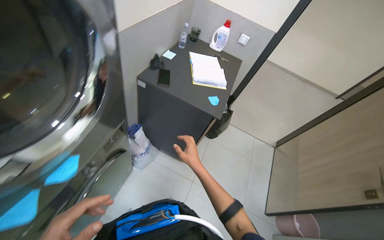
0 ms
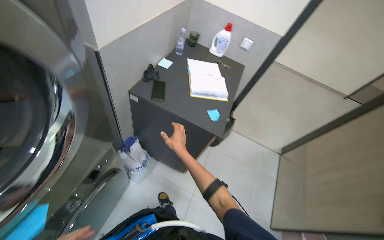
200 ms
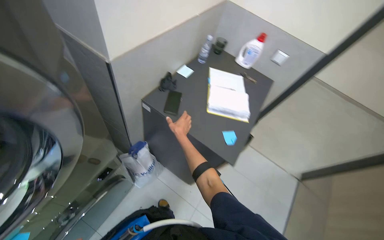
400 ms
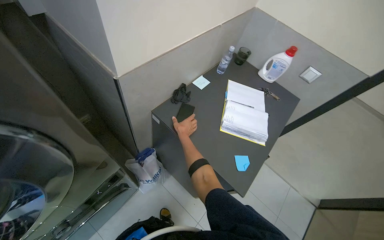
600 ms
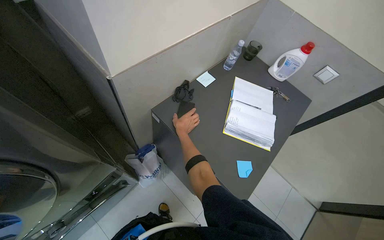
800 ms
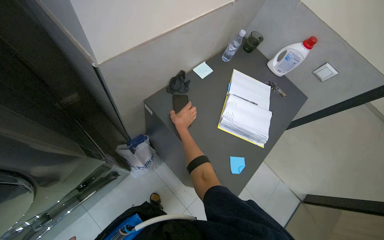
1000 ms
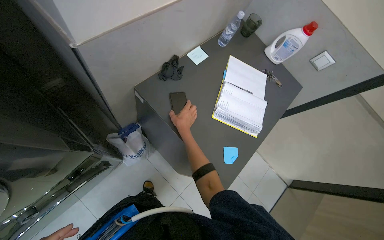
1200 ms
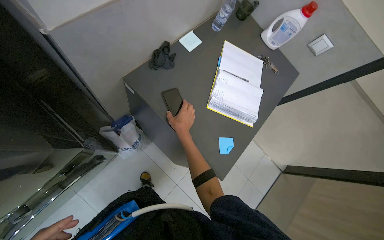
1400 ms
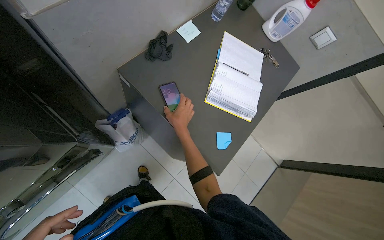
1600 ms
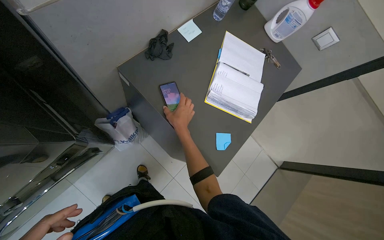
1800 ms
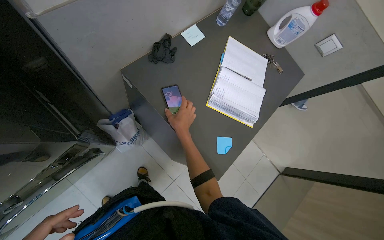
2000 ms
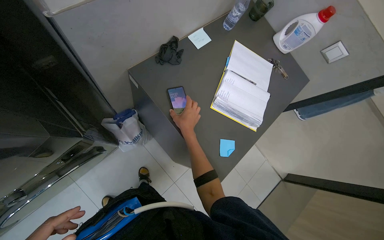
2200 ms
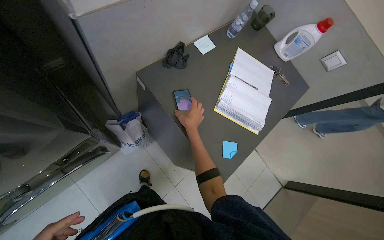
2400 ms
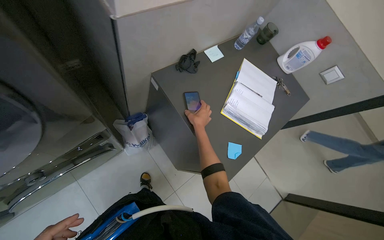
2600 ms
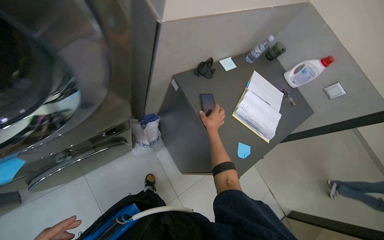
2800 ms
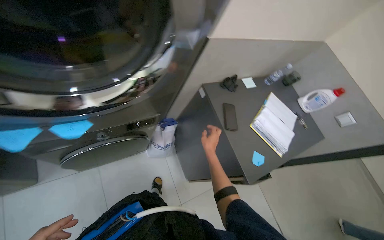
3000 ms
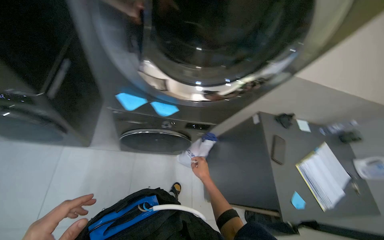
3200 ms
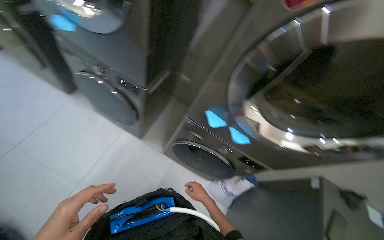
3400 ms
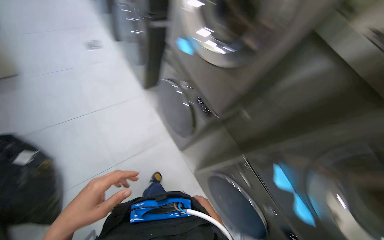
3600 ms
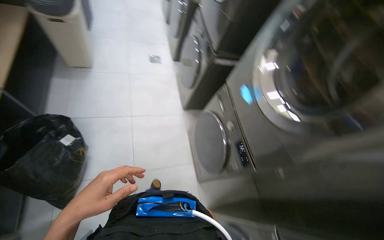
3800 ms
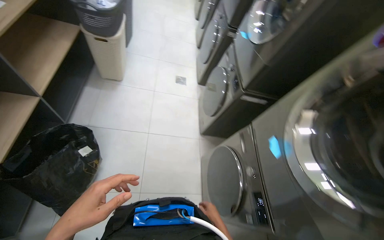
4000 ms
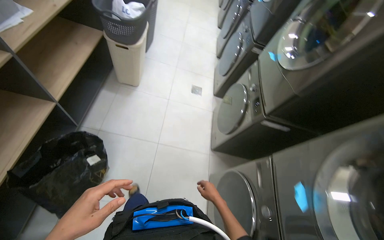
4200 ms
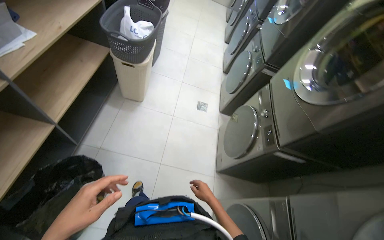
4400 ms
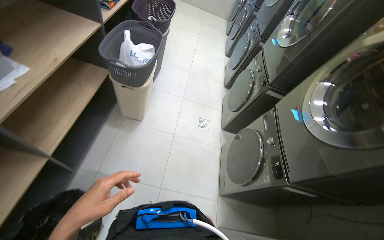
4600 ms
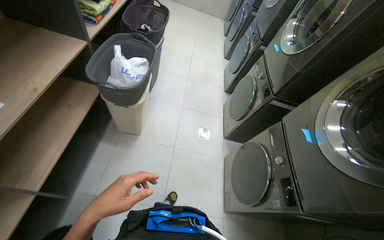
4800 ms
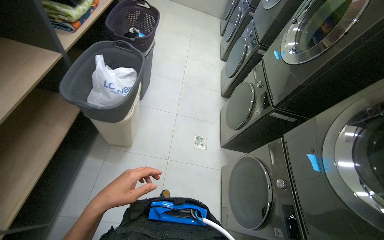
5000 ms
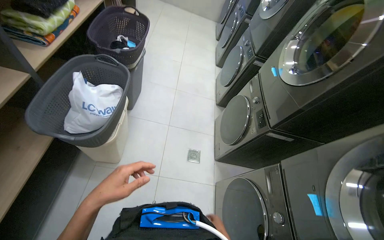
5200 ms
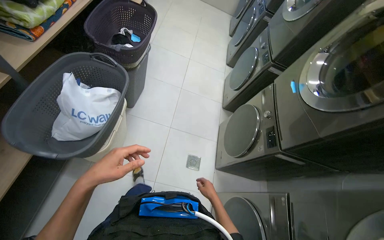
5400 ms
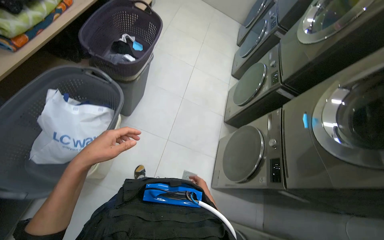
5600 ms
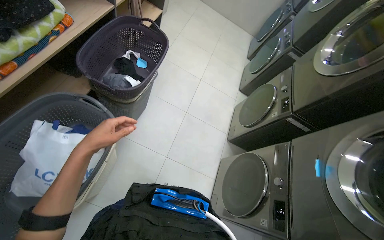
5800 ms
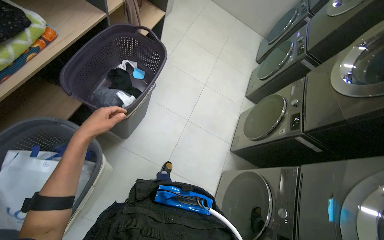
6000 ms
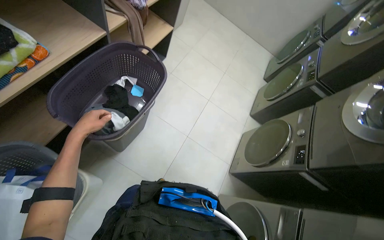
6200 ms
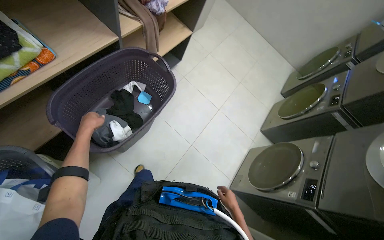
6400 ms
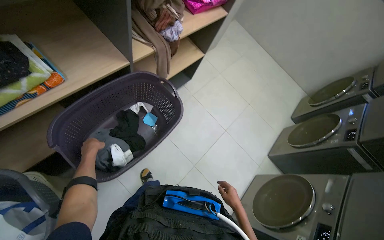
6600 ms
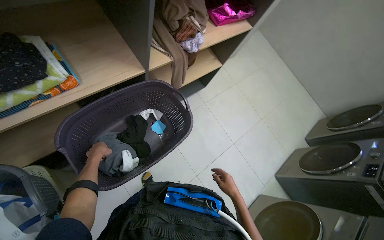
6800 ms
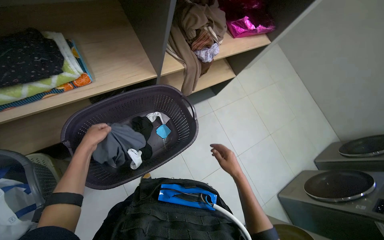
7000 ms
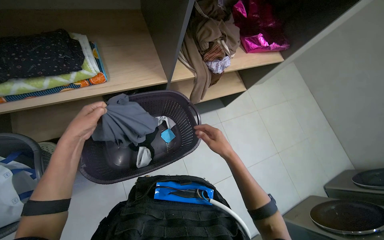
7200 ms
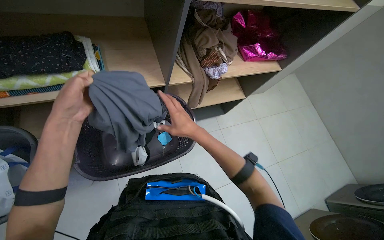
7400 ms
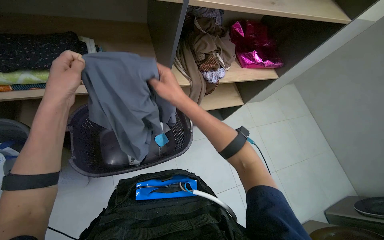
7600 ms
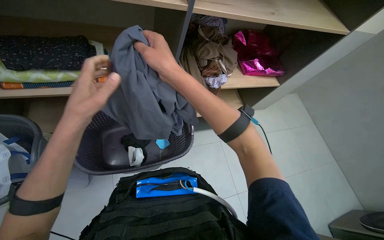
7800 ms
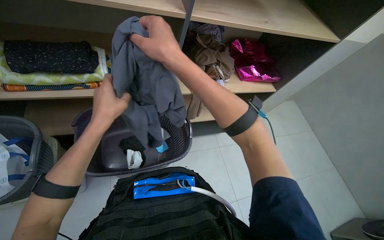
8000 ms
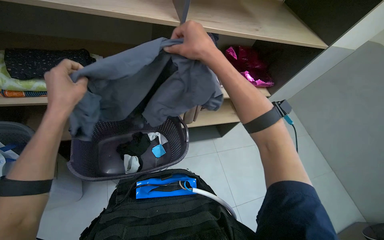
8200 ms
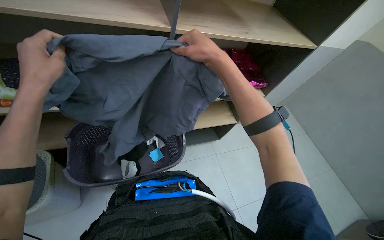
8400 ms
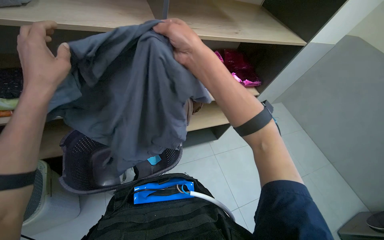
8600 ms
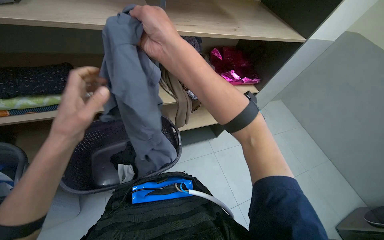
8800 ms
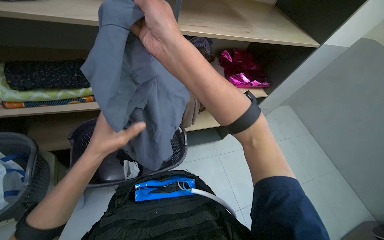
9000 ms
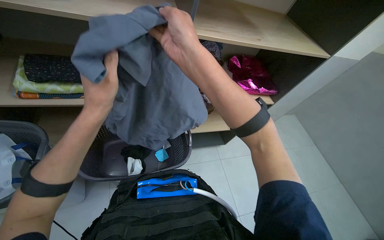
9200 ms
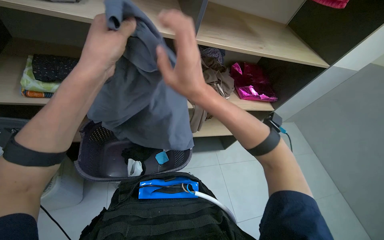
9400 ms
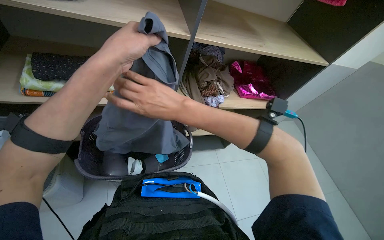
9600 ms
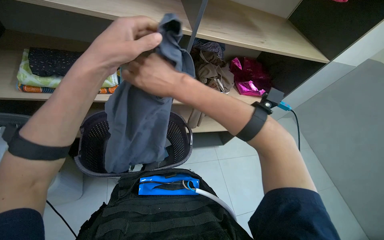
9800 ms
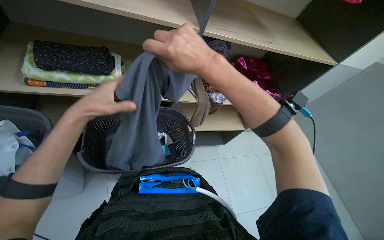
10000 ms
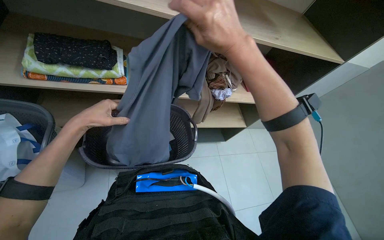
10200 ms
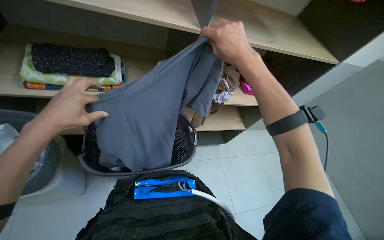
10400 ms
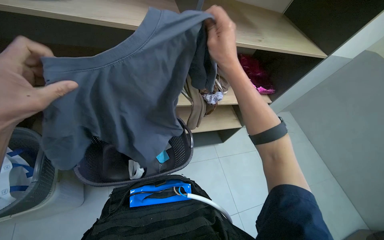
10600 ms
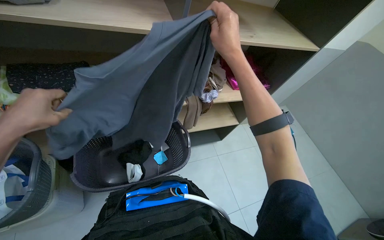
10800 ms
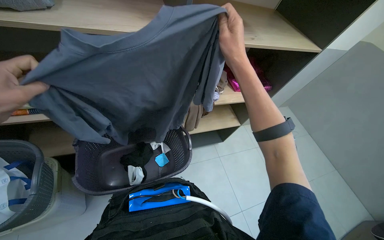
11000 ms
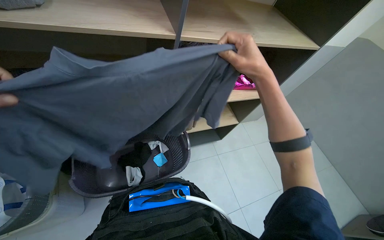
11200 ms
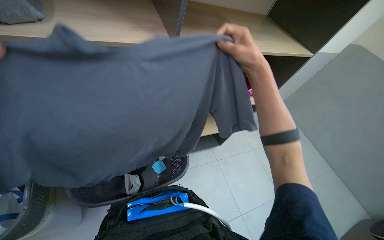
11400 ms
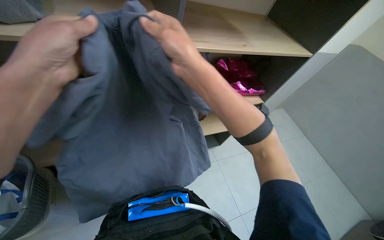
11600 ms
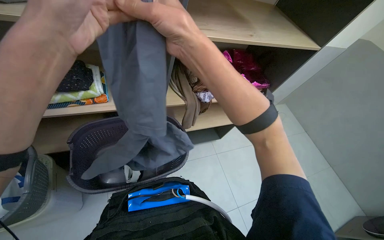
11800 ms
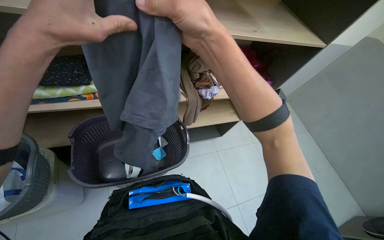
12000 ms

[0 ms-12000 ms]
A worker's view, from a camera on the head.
Job: managing laundry.
The whole recording: Folding and stacking laundry. The worker folds various clothes from a basket and stacks them onto shelves.
0 ms to 1600 ms: The head travels about 60 cm. The view tips downward by about 20 degrees.
1600 ms to 3000 ms: The view tips upward by some 20 degrees. The right hand goes roughly 10 cm down the picture.
3000 ms to 4400 ms: The head travels roughly 90 cm. The wearer looks some 115 degrees further to the left. The wearer looks about 45 degrees further upward.
4400 ms to 6000 ms: The wearer moves about 1.5 m.
6000 ms to 7600 ms: The camera is carried about 40 cm. The wearer's head swings some 45 degrees to the left. The wearer looks roughly 20 degrees further upward.
7600 ms to 9000 ms: The left hand heads down the picture, covering about 10 cm. Meanwhile the right hand shifts some 25 cm nearer to the camera.
9000 ms to 10400 ms: The right hand heads farther from the camera and to the right, covering roughly 15 cm. The left hand shifts roughly 10 cm to the left.
10400 ms to 12000 ms: The right hand goes approximately 10 cm nearer to the camera.

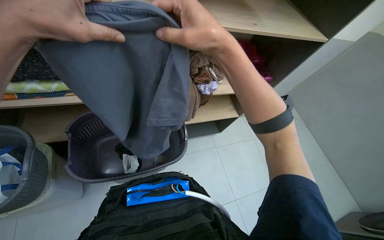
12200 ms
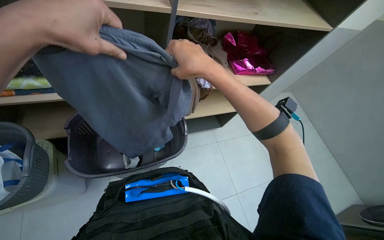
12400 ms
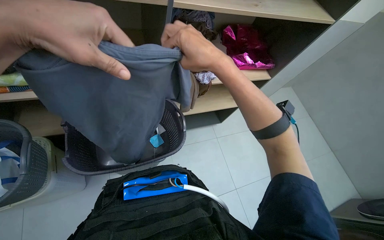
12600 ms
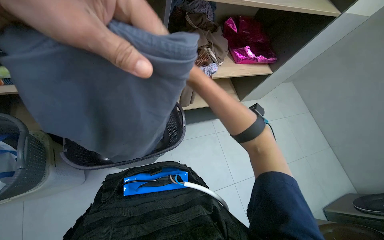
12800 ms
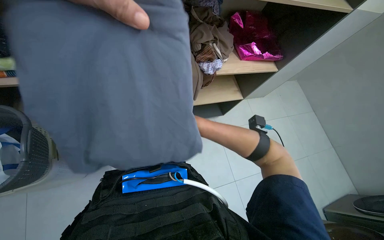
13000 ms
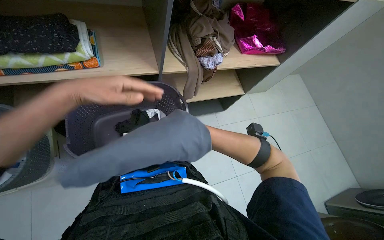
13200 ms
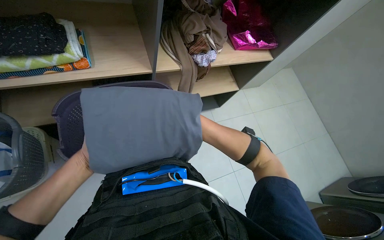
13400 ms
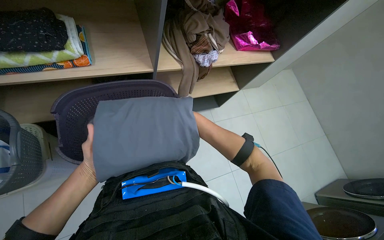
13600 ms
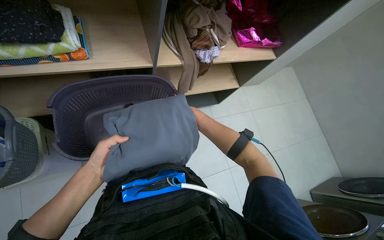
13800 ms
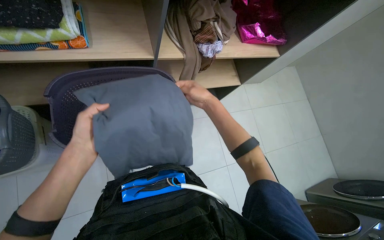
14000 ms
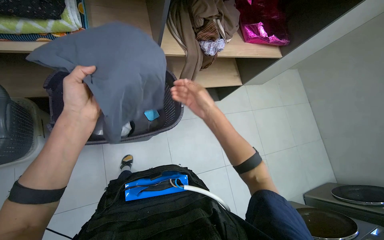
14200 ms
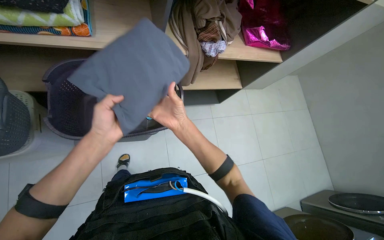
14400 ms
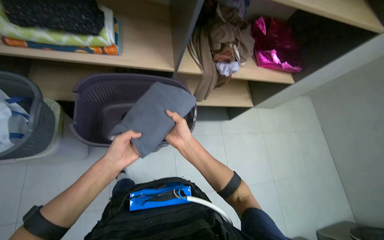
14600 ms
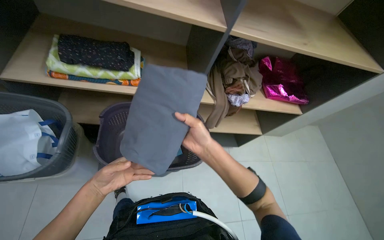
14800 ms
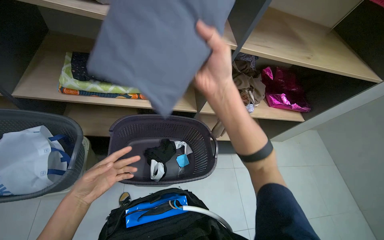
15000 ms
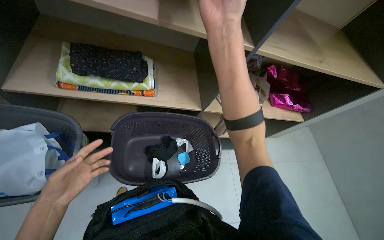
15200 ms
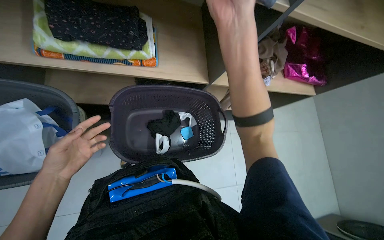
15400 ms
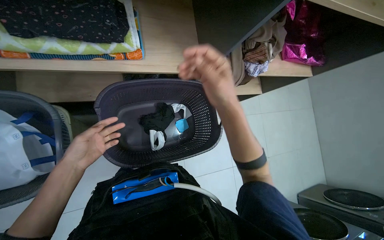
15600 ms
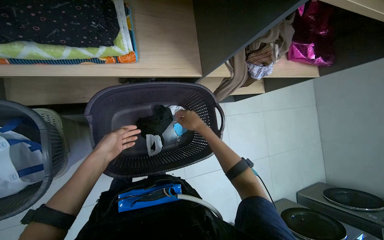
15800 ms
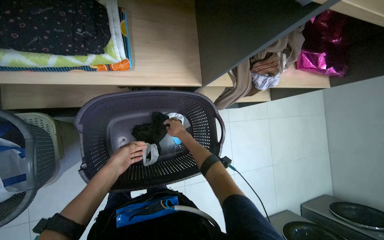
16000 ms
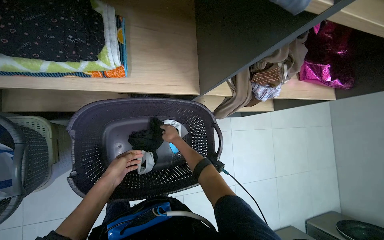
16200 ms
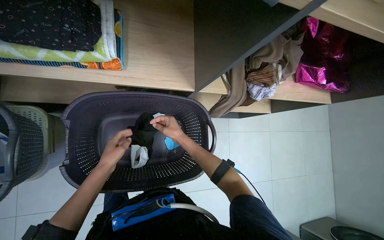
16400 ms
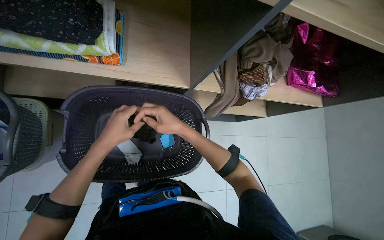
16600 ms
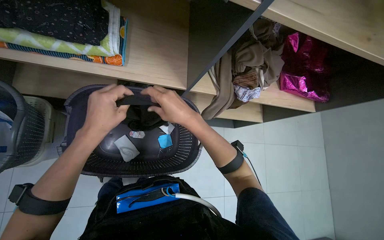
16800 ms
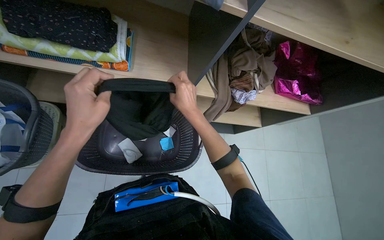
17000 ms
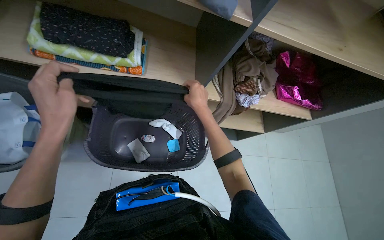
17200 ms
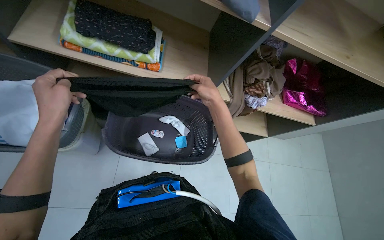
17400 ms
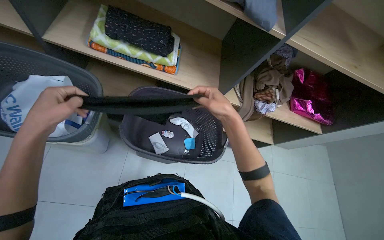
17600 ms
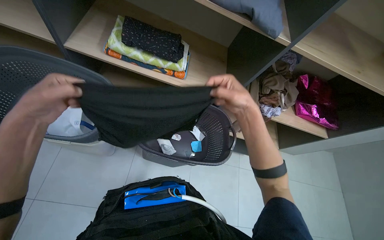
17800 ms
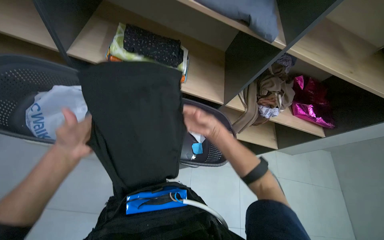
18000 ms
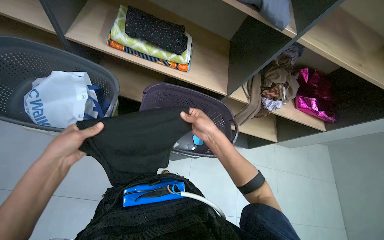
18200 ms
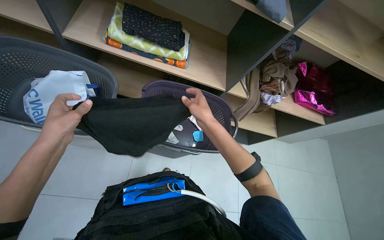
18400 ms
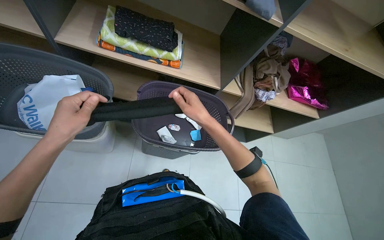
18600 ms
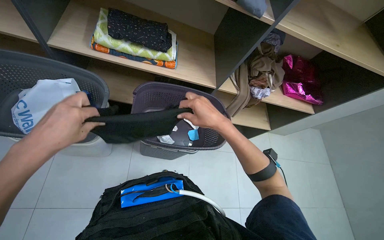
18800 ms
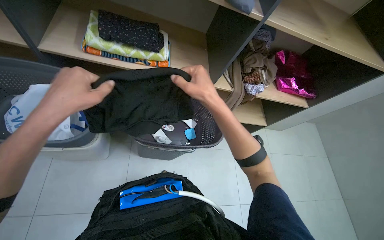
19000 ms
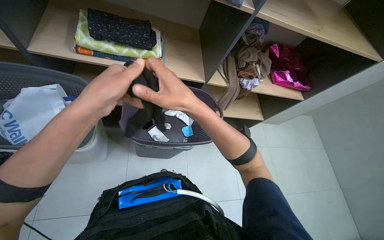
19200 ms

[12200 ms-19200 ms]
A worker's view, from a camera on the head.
Job: managing laundry.
The whole recording: Folding and stacking laundry. The worker folds various clothes from a basket and stacks them onto shelves.
12200 ms to 13600 ms: The left hand moves down the picture and farther from the camera, about 40 cm.
13600 ms to 15000 ms: The camera pitches upward, by approximately 15 degrees. The right hand shifts some 30 cm nearer to the camera and up the picture.
15000 ms to 16400 ms: The view tilts approximately 20 degrees downward. The right hand moves farther from the camera, some 50 cm. The left hand travels farther from the camera and up the picture by some 25 cm.
16400 ms to 17800 ms: The wearer looks some 20 degrees further upward. The two hands go about 40 cm nearer to the camera.
17800 ms to 19200 ms: The right hand goes approximately 15 cm to the left, and travels farther from the camera and back again, roughly 15 cm each way. Meanwhile the left hand moves to the right, about 15 cm.
